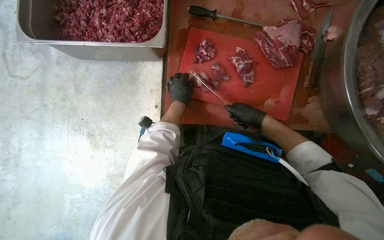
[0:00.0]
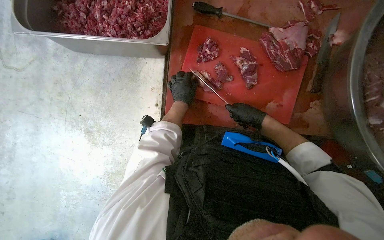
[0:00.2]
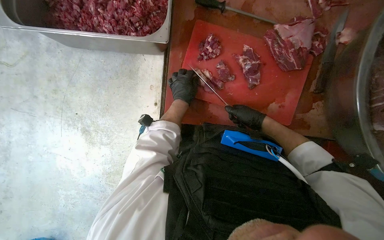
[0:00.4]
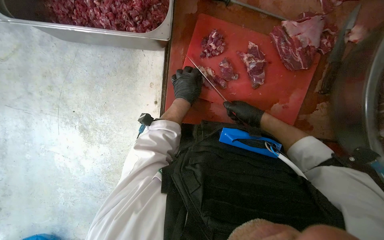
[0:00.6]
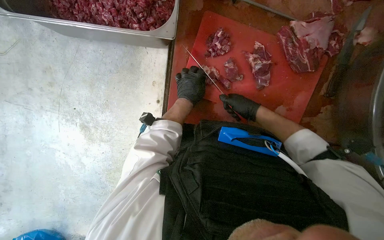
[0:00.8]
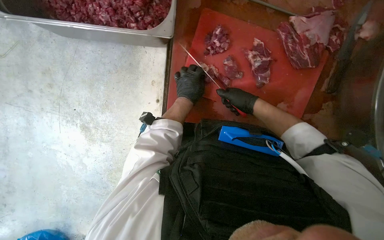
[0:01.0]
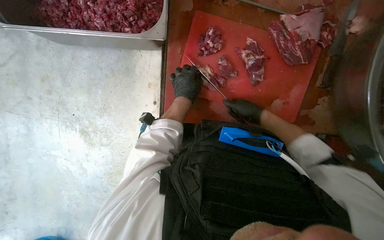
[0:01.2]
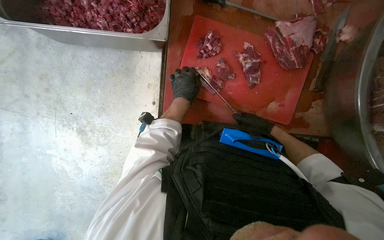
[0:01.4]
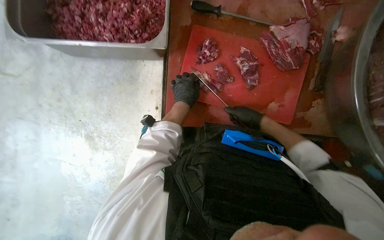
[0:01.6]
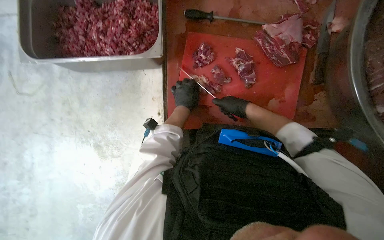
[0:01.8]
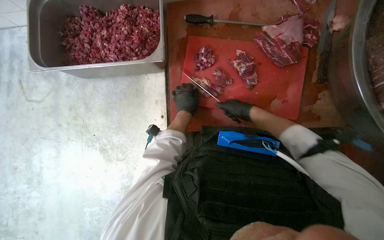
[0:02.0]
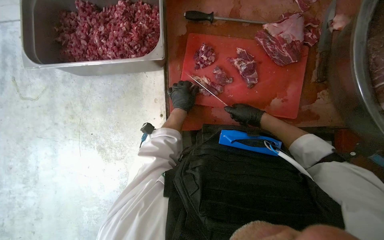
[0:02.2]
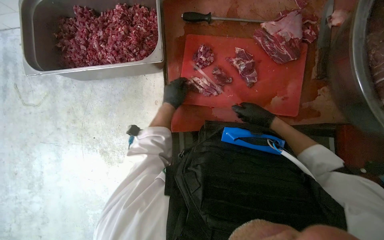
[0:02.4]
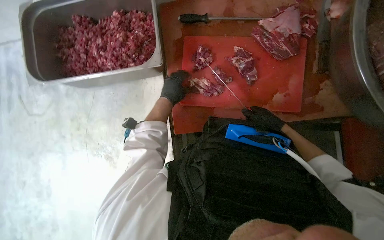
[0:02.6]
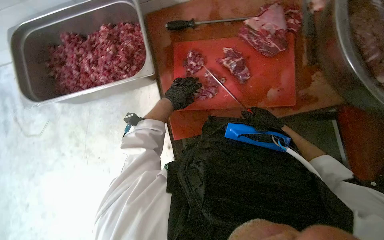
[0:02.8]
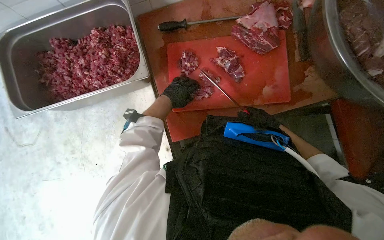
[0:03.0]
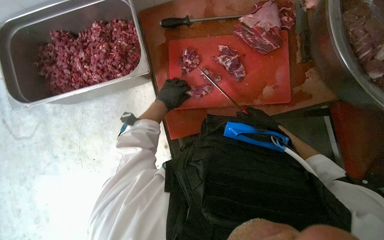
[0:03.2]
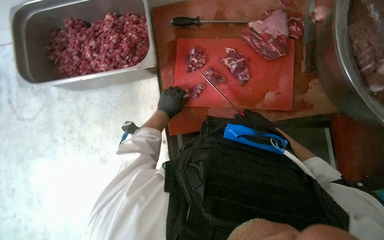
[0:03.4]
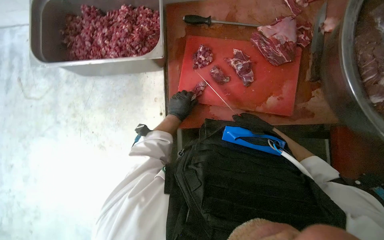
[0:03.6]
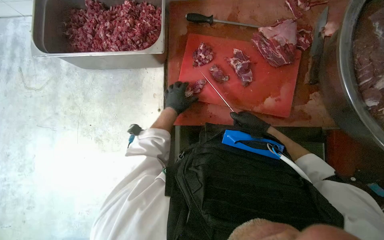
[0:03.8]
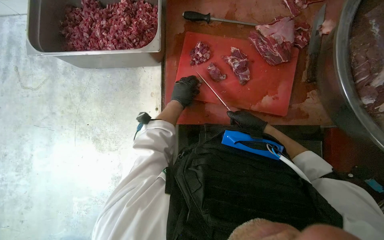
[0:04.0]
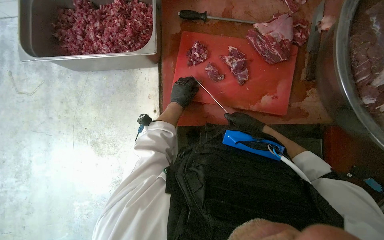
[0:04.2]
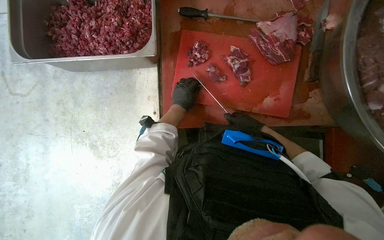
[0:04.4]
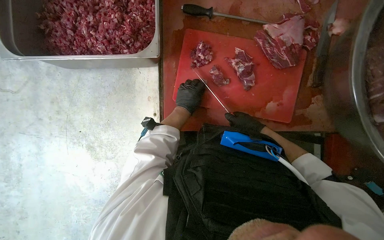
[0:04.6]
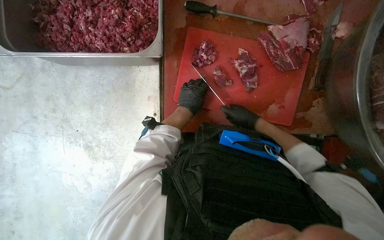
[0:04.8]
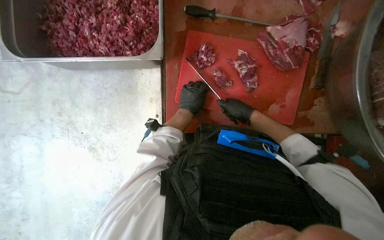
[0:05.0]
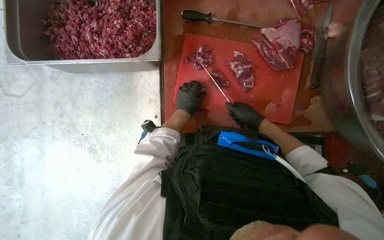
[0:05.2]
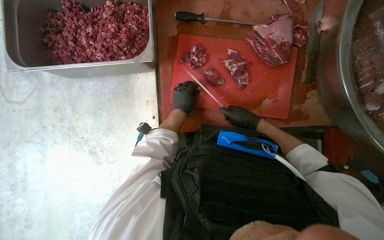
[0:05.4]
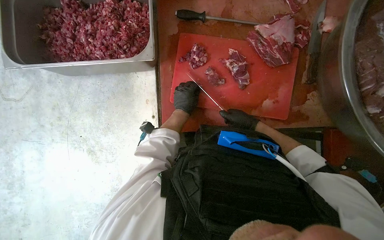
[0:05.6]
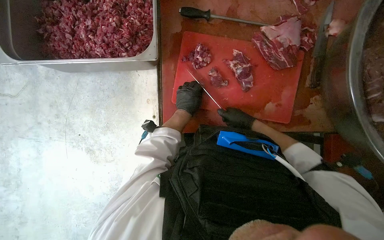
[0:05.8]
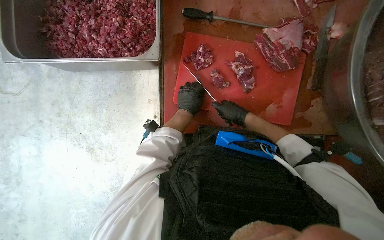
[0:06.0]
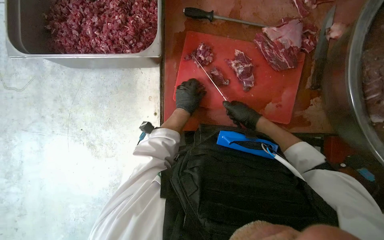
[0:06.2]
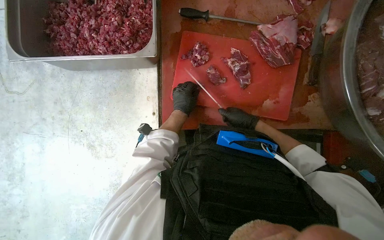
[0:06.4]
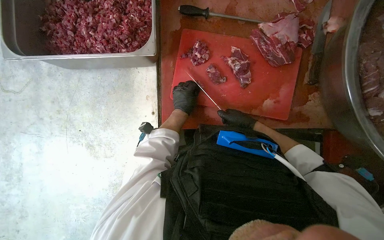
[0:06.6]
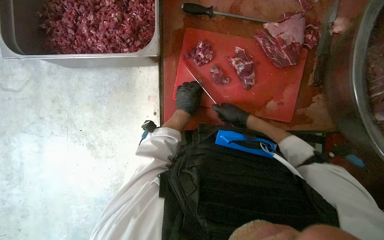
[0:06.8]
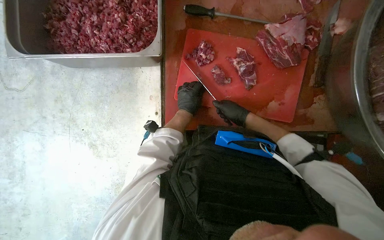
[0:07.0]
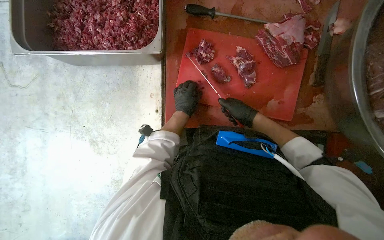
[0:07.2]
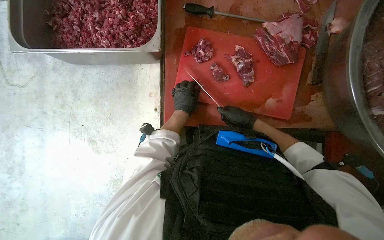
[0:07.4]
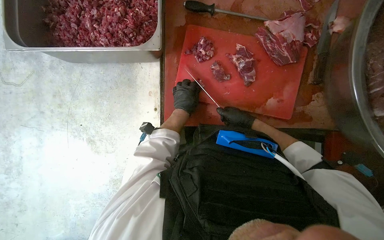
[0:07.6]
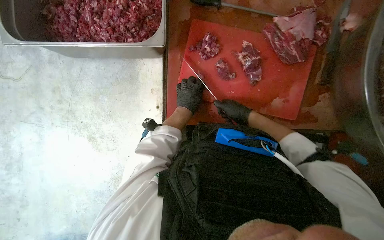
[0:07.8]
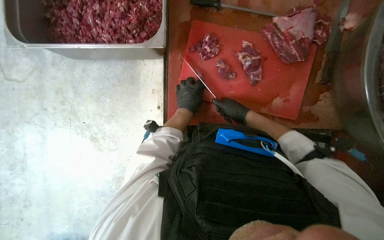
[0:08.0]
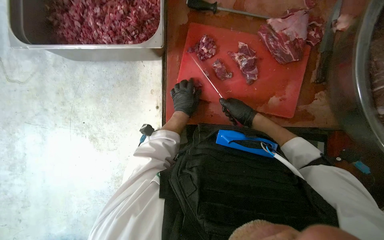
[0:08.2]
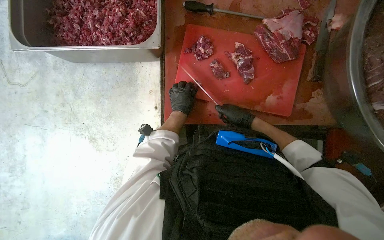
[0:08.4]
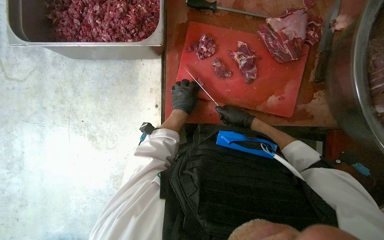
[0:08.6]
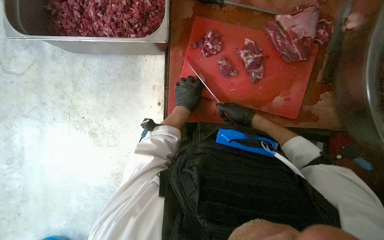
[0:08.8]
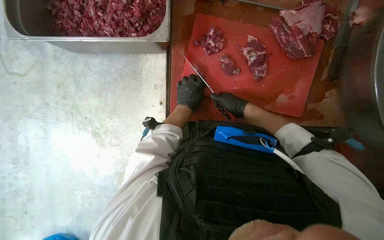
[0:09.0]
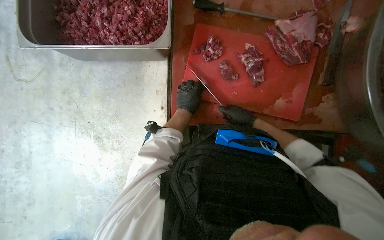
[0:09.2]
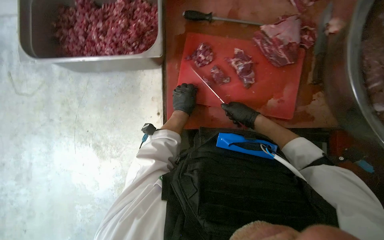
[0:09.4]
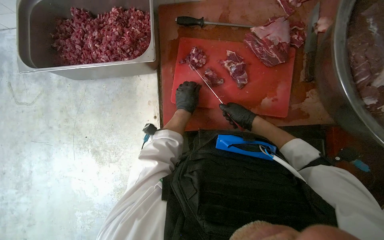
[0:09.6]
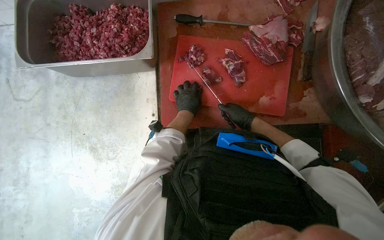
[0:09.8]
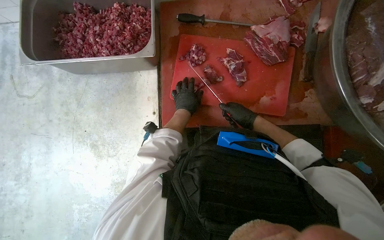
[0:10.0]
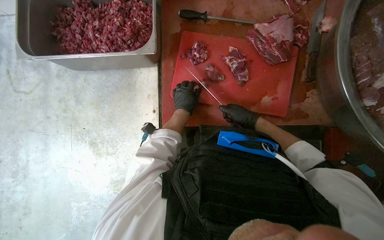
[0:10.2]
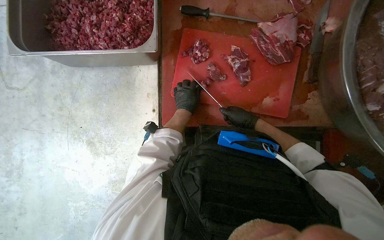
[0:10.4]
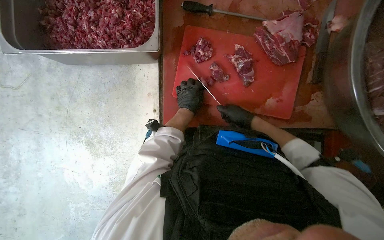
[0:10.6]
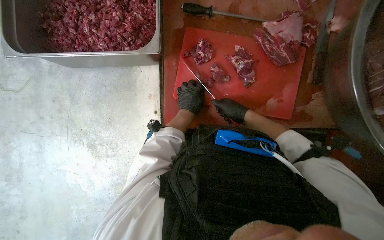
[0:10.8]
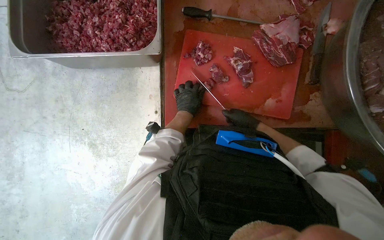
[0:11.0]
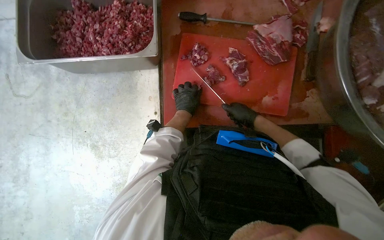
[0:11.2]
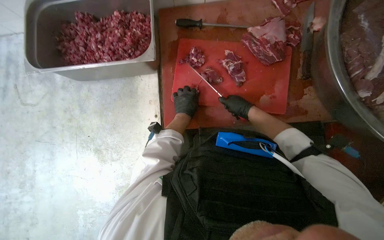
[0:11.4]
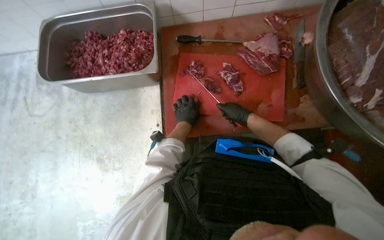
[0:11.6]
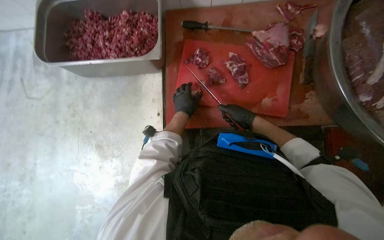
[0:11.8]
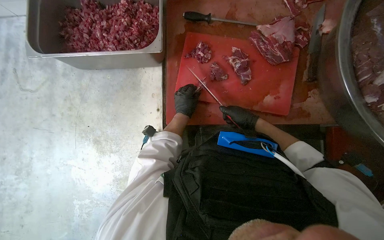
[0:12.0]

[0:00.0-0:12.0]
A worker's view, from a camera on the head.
Job: preparing food.
The whole recording: Cutting meat on a board. The worker cuts pieces of meat on a red chopping board with a knife.
0:06.0 to 0:09.0: The hands work in one place, with small movements.
0:10.4 to 0:12.0: The hands stay close to where they were, moving slightly.

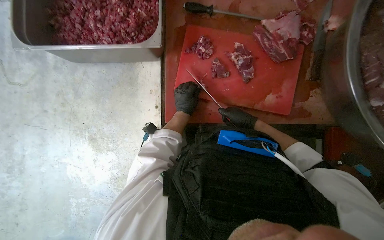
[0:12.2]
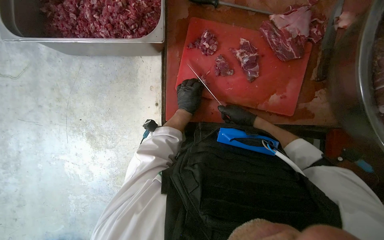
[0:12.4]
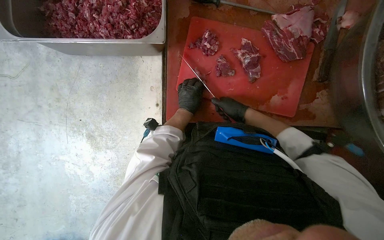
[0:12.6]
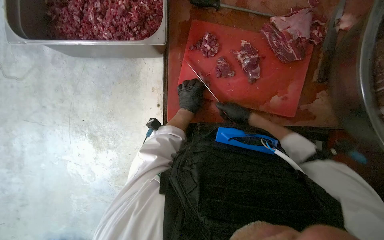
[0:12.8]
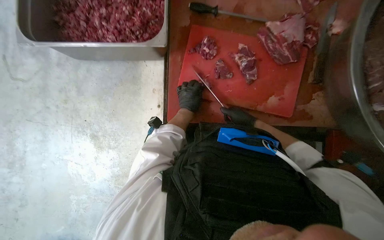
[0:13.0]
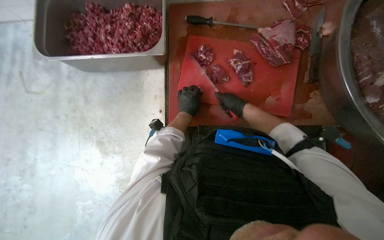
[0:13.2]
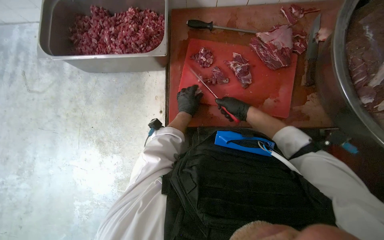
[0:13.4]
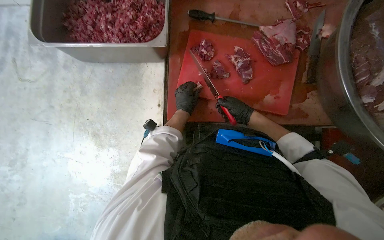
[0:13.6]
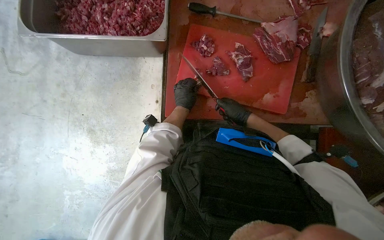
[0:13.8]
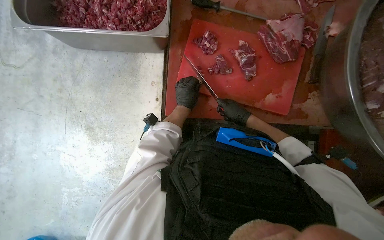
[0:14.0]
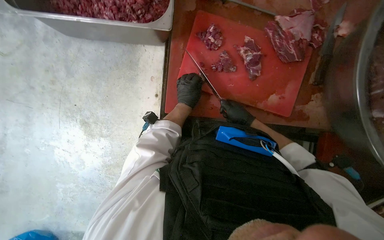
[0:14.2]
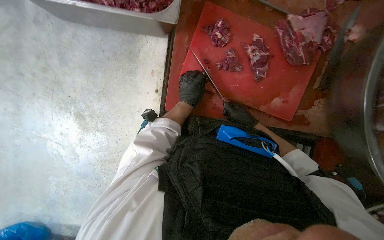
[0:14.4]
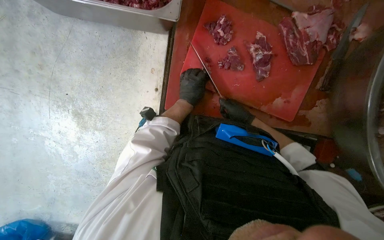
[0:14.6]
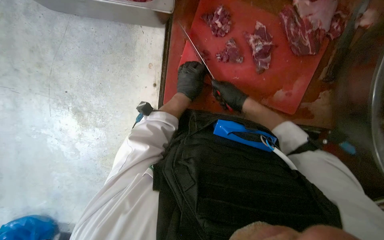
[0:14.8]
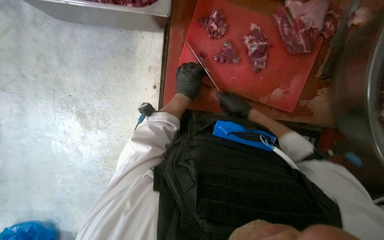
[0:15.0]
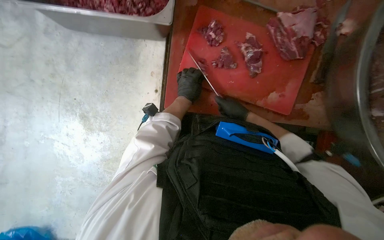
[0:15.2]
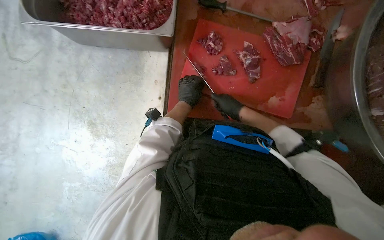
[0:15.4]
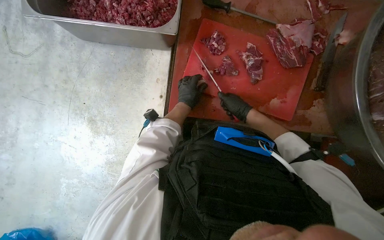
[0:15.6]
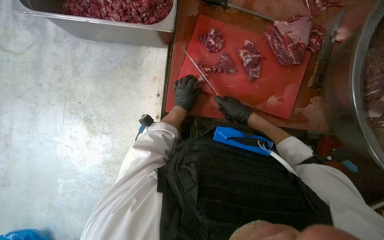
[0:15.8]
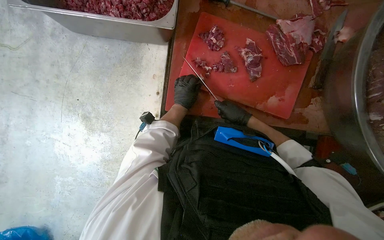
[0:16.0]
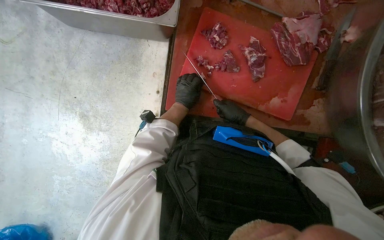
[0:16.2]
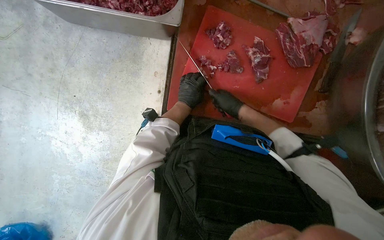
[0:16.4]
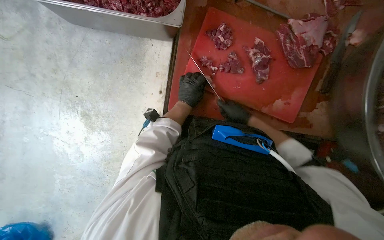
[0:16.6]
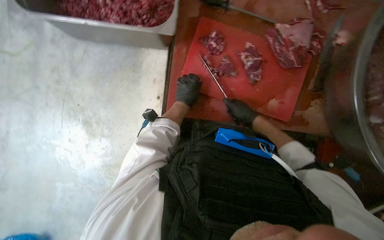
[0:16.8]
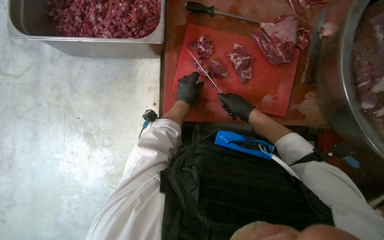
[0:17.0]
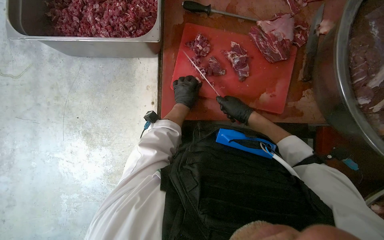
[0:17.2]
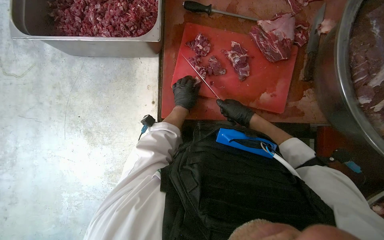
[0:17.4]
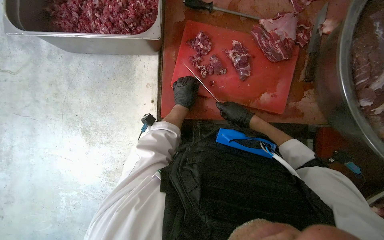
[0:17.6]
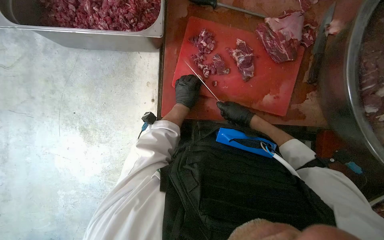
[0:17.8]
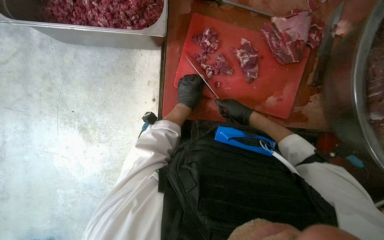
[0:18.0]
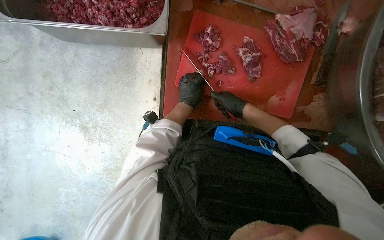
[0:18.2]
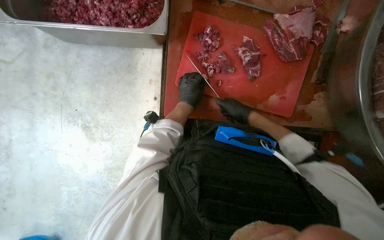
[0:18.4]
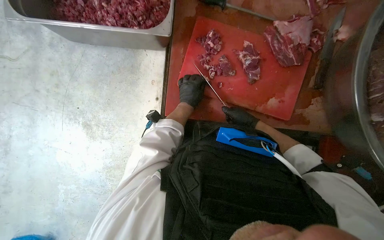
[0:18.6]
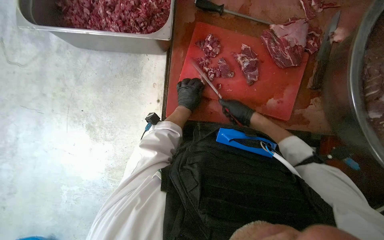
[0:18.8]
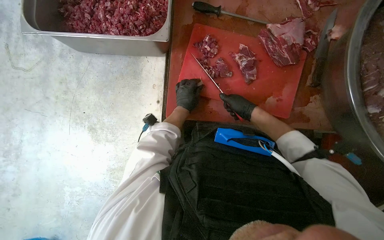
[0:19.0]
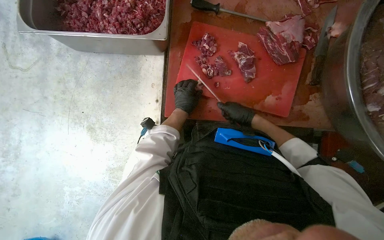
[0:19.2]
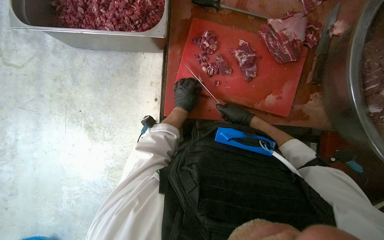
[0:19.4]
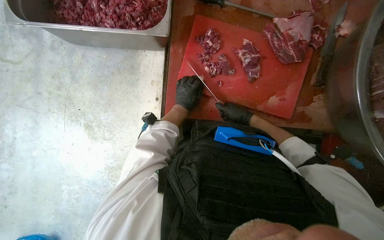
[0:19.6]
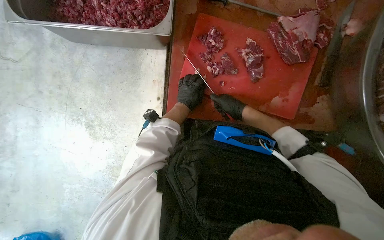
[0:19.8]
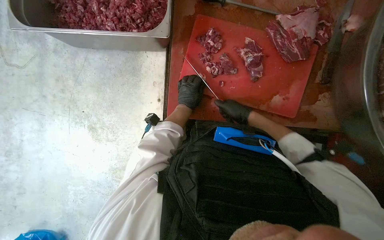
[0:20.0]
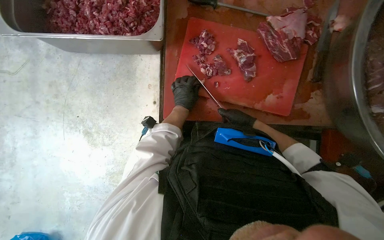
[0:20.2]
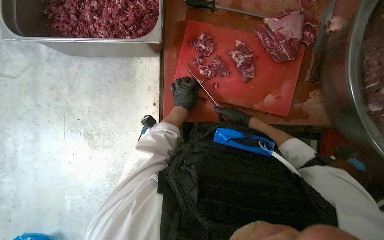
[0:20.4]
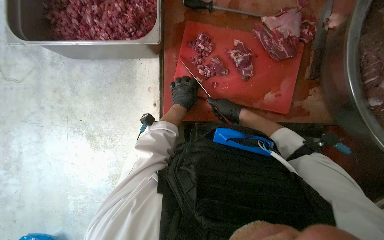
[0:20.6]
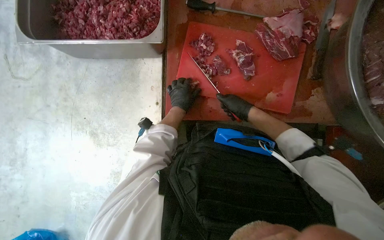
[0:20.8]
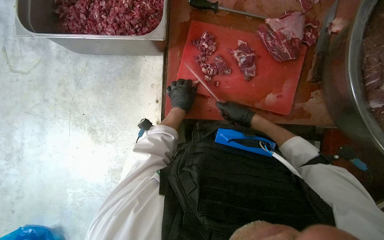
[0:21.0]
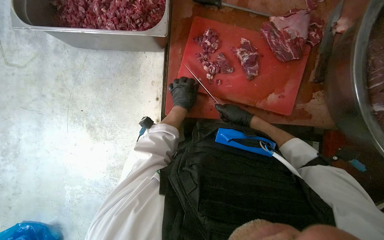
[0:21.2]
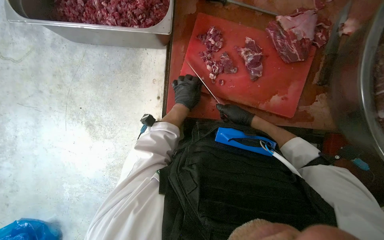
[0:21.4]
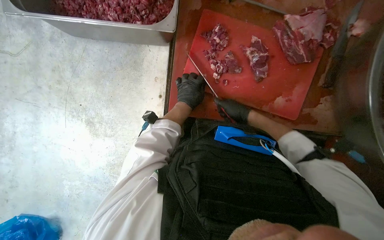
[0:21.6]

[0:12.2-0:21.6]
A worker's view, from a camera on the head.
Job: preparing food.
The whole recording: Cutting meat on a board. The worker cuts pieces of meat on a red chopping board with a knife.
0:12.2 to 0:15.4: The hands stay close to where they were, moving slightly.
0:15.4 to 0:21.6: The hands are busy where they are.
